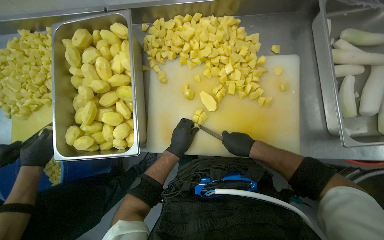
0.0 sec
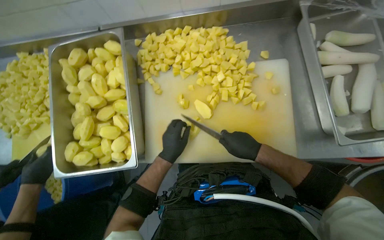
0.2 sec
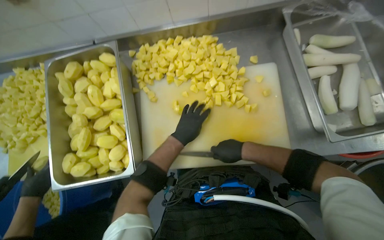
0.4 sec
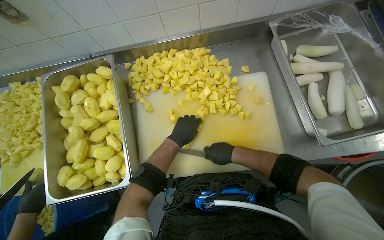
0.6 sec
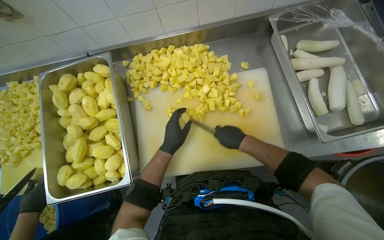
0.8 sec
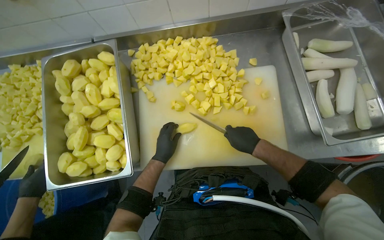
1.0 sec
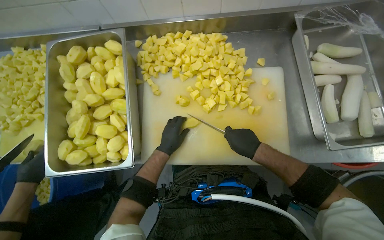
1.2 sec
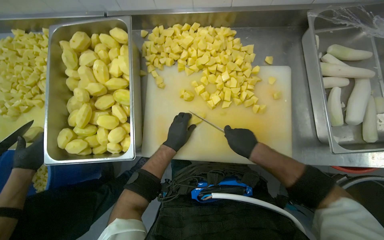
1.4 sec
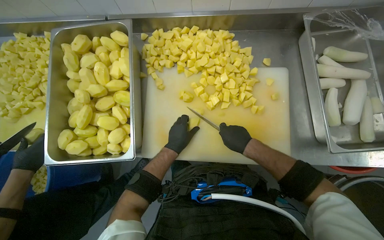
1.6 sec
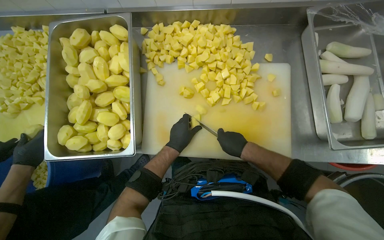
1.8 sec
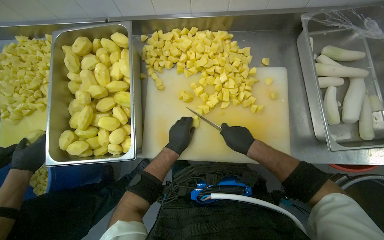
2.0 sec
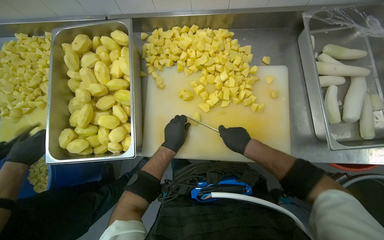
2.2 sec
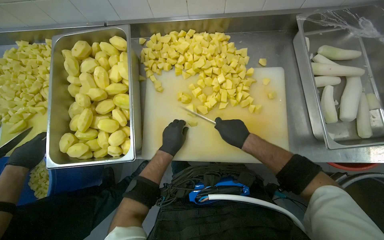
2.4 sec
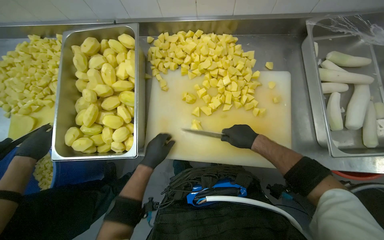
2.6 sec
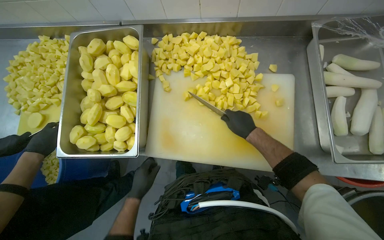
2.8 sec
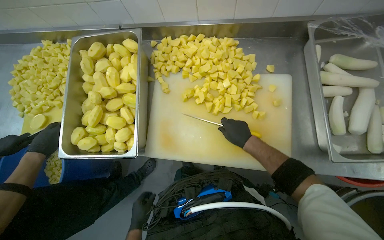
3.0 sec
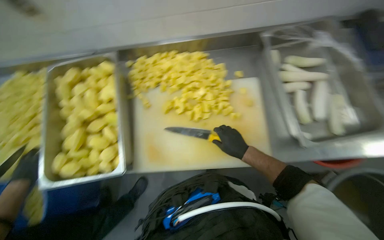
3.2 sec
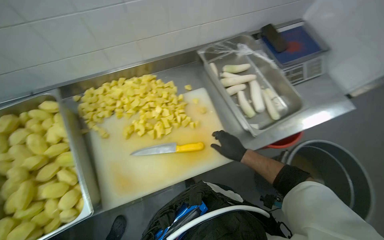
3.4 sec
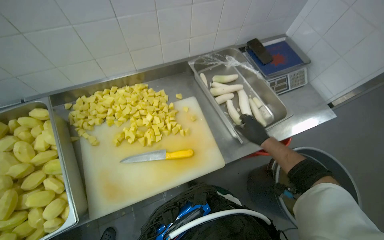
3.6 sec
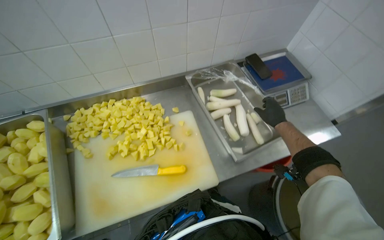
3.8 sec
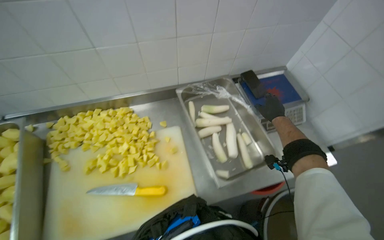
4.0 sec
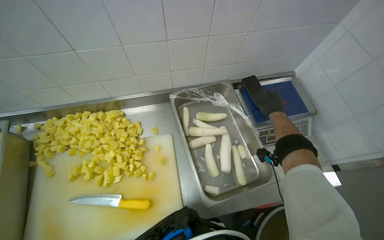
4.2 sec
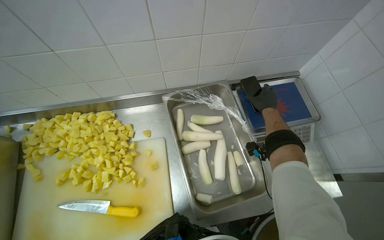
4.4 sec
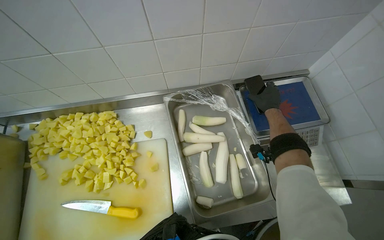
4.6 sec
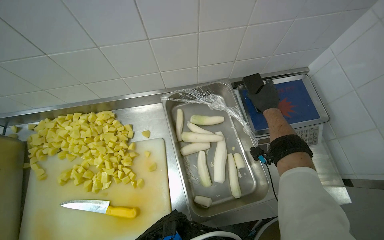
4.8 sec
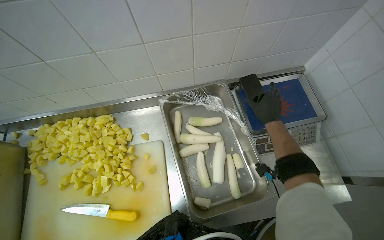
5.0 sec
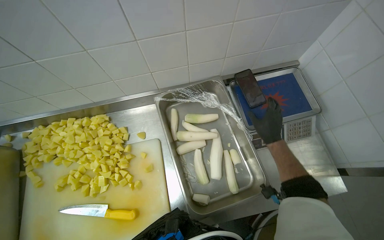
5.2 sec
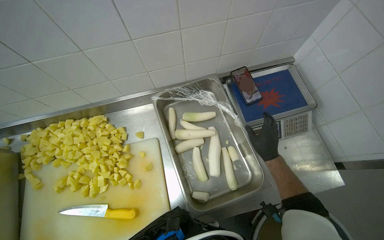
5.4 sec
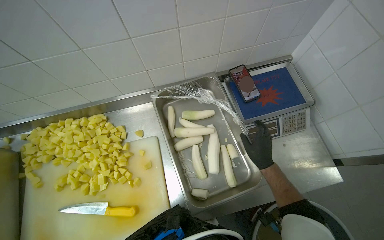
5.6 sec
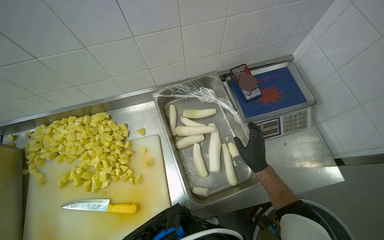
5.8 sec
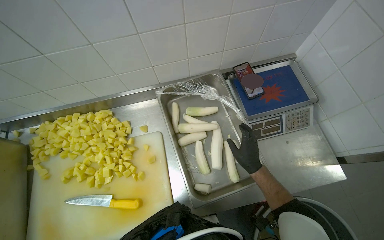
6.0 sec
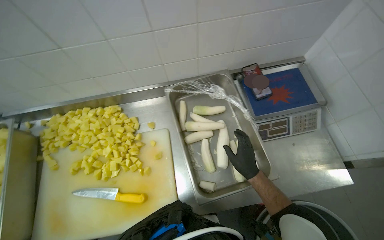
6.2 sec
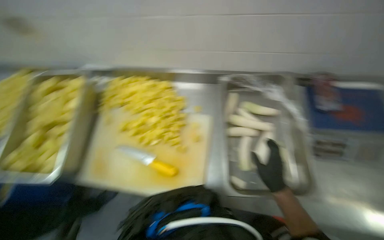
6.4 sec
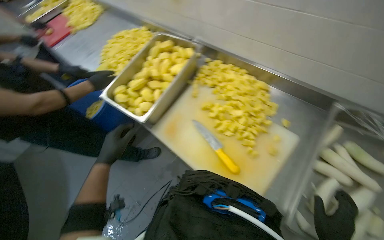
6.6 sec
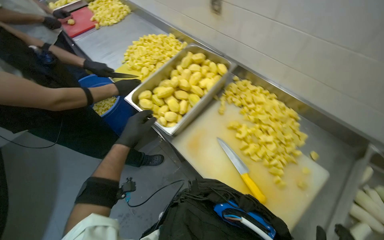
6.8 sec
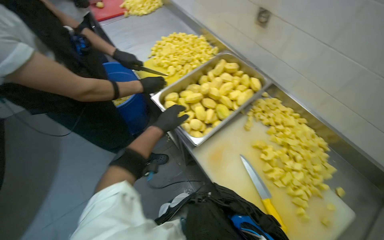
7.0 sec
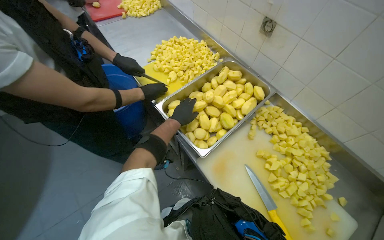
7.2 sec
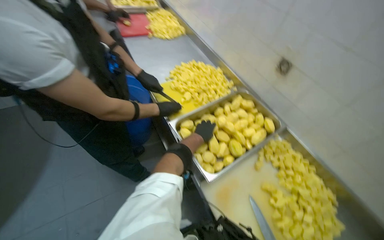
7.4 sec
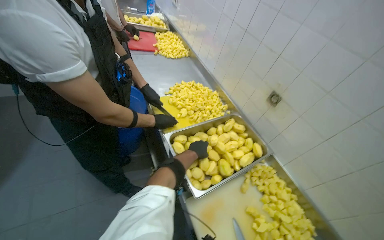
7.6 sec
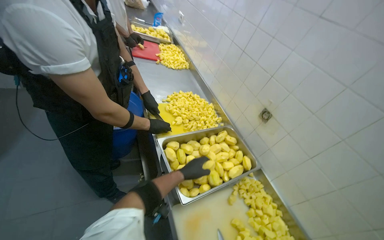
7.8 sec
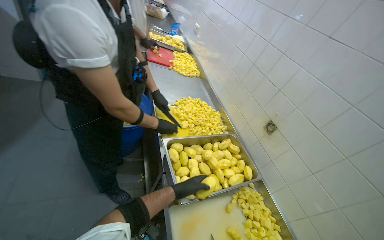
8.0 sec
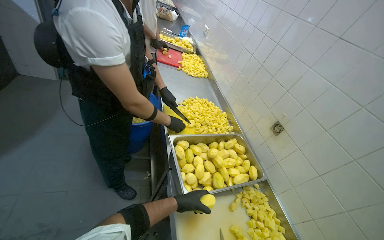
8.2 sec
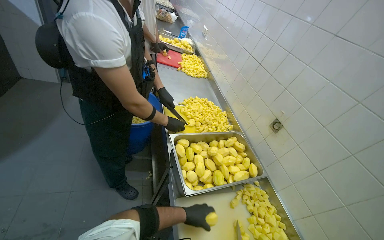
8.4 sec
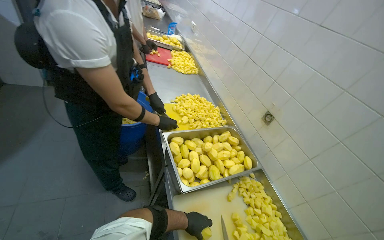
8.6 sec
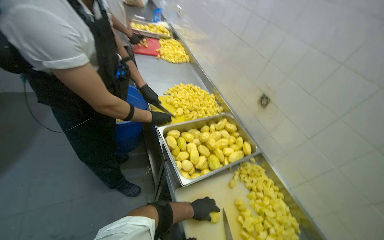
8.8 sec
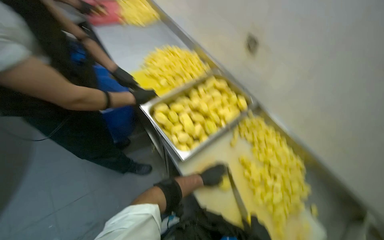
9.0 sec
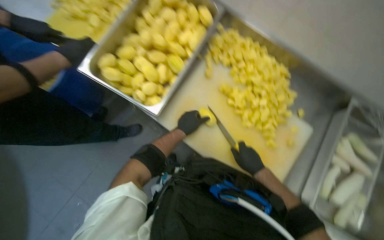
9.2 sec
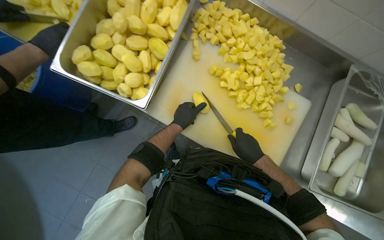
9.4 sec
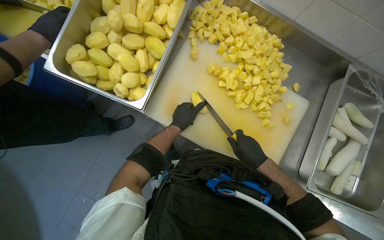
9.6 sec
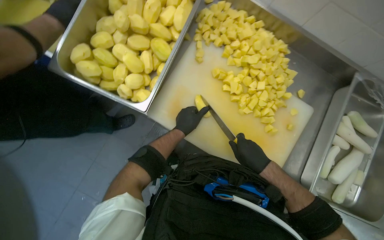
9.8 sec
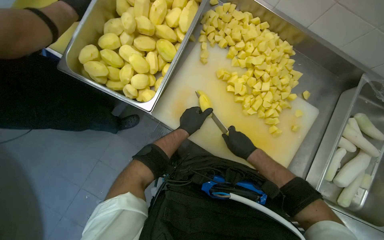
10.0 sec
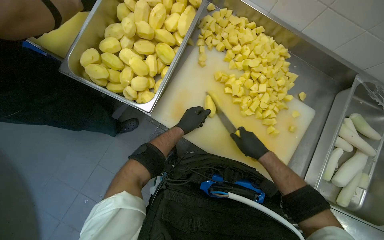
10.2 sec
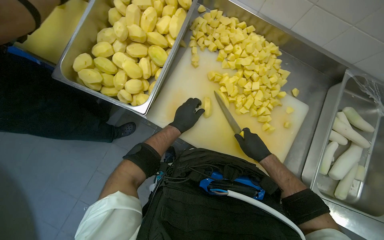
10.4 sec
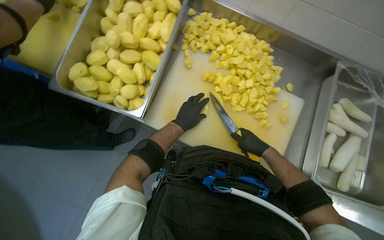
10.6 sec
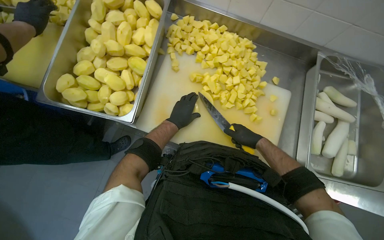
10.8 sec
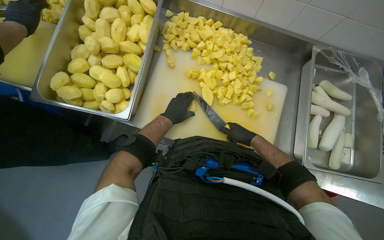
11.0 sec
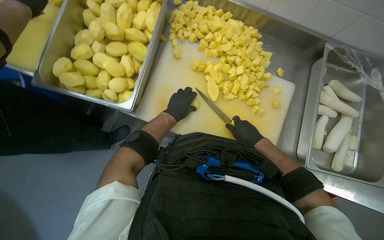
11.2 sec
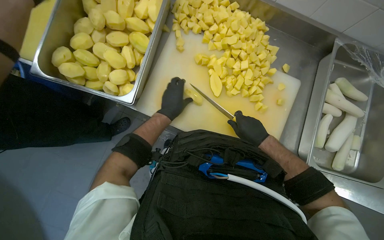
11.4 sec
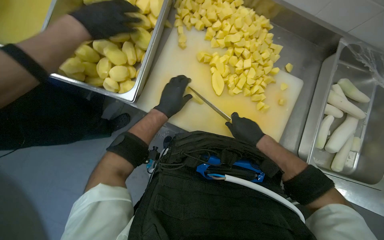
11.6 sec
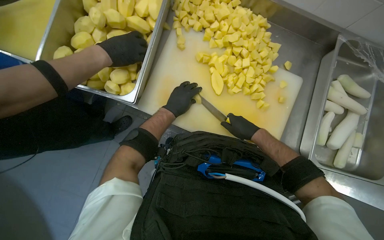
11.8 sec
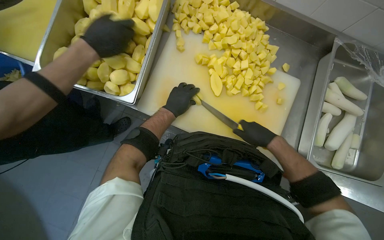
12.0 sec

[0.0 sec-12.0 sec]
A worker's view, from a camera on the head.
Job: preparing food.
The whole recording: Cutting potatoes into pieces. The worker cuts peeled potatoes into smaller pieces on a white cutting board.
1.6 sec to 3.0 sec: The left hand goes some 30 cm down the picture.
3.0 sec to 4.4 sec: The camera travels about 40 cm. The wearer's head swings some 15 degrees to the right. The view tips upward by roughly 15 degrees.
4.4 sec to 6.0 sec: The right hand goes some 25 cm down the picture.
6.0 sec to 7.6 sec: The head travels roughly 70 cm. The head turns to the left by some 85 degrees. The view tilts roughly 10 degrees upward.
9.0 sec to 10.4 sec: The wearer looks about 30 degrees further downward. Everything in view rotates about 30 degrees counterclockwise.
10.4 sec to 12.0 sec: The hands make small movements and keep their place.

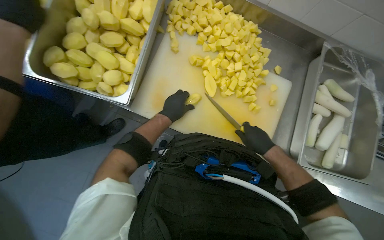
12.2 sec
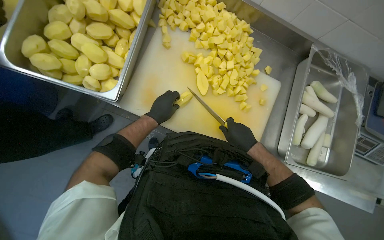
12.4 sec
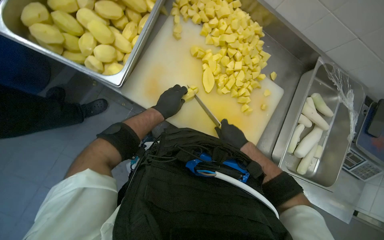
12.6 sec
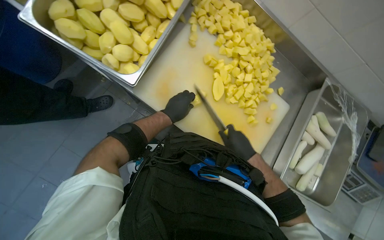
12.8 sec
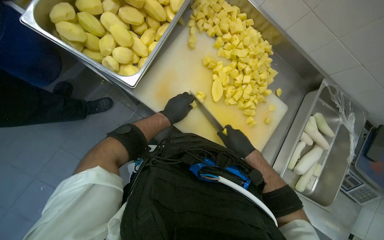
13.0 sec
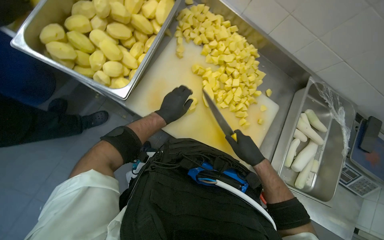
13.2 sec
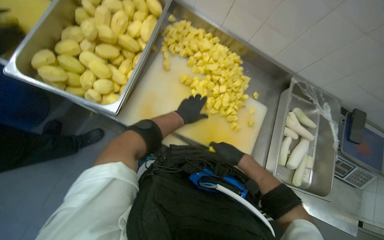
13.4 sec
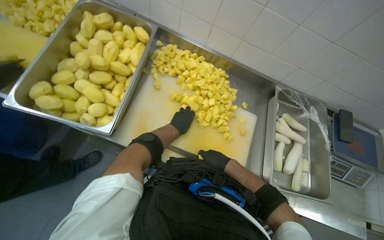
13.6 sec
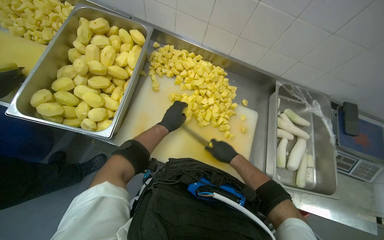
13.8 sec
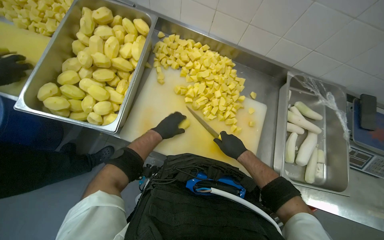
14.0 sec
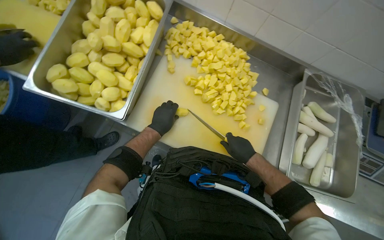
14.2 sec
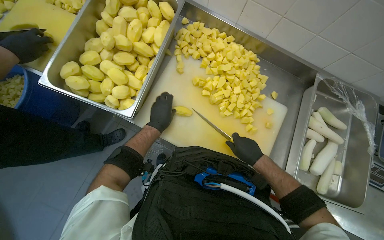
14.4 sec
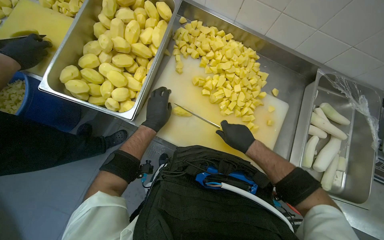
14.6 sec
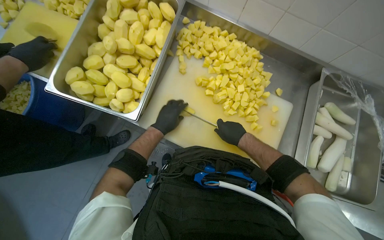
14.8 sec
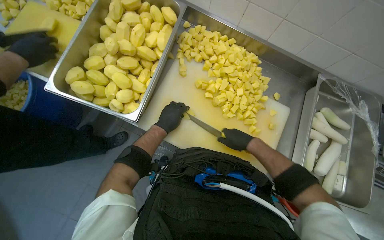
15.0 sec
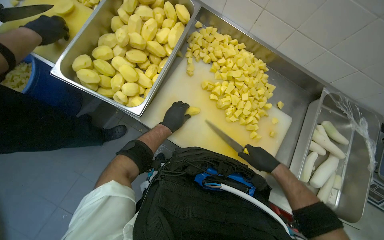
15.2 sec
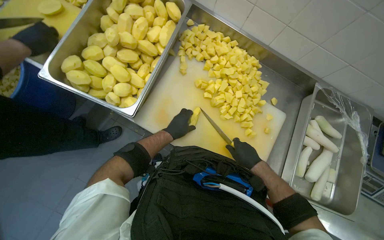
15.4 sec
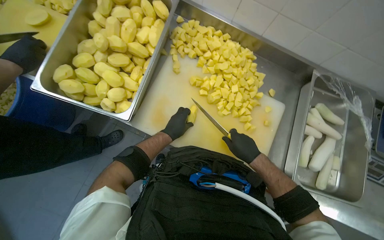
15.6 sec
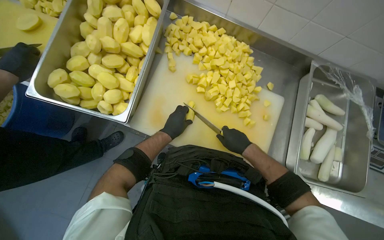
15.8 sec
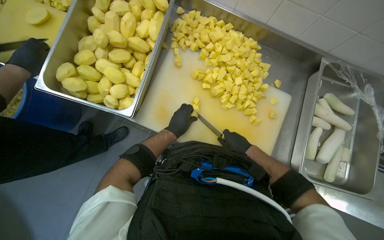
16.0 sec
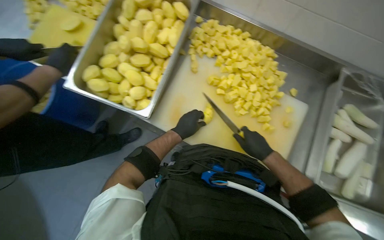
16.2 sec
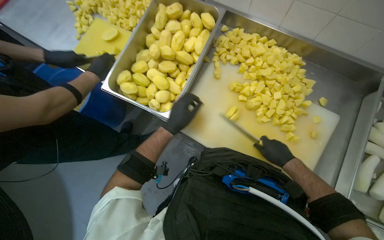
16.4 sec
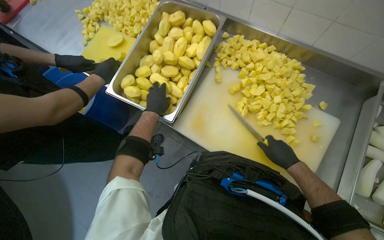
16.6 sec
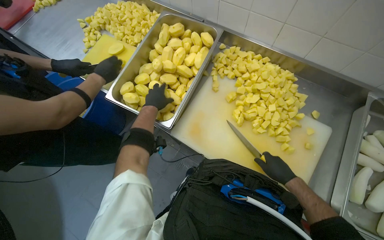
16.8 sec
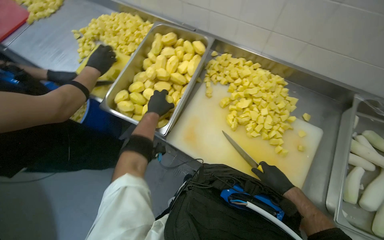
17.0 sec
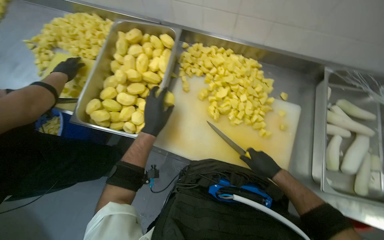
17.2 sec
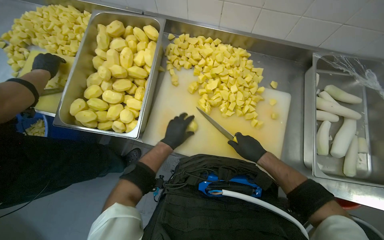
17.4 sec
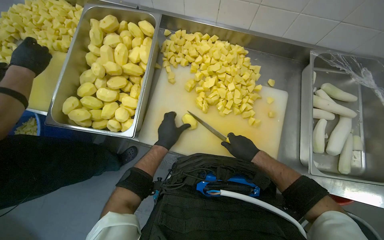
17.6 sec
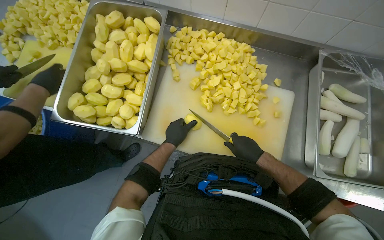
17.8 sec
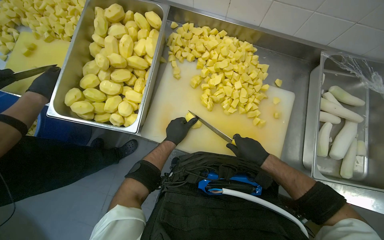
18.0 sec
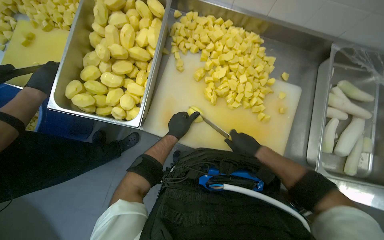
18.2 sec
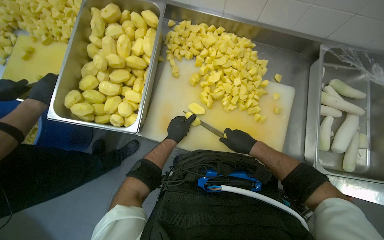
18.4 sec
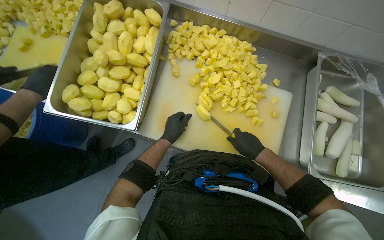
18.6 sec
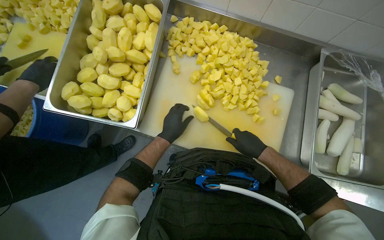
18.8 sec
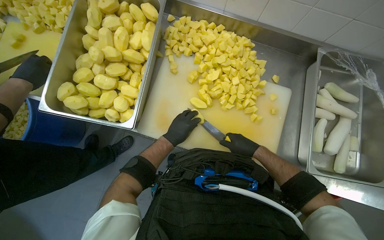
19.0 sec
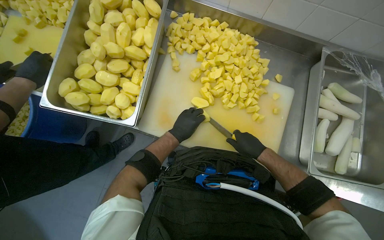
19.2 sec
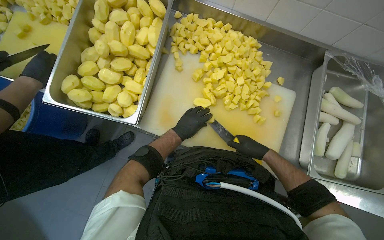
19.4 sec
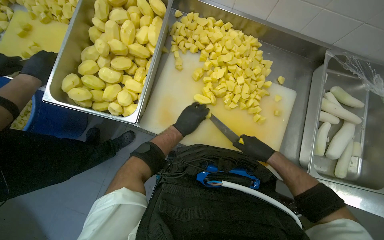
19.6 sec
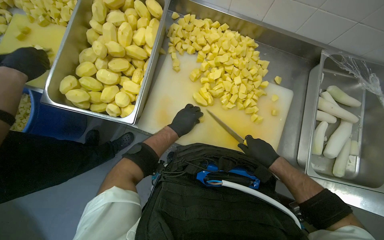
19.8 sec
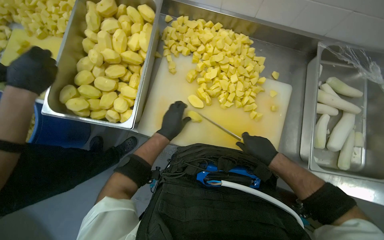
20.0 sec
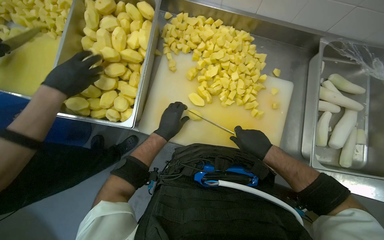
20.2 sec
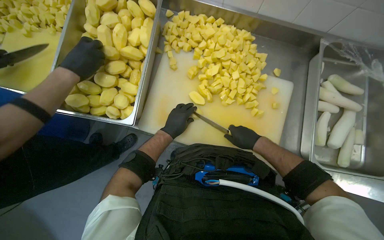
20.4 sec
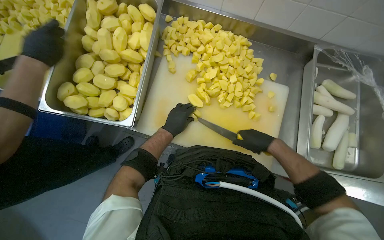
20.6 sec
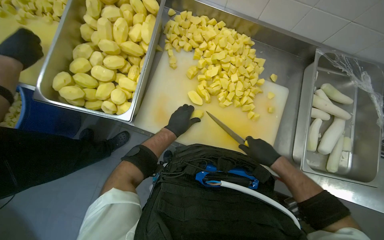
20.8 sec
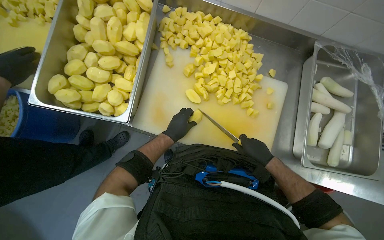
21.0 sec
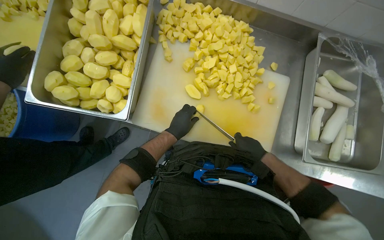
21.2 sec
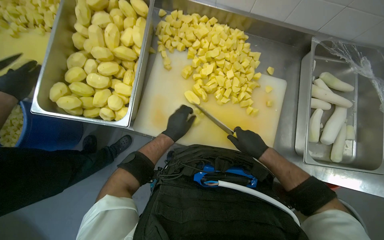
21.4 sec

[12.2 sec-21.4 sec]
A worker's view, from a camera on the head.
Job: preparing food.
The whole recording: Cutting potatoes into pieces. The worker cuts peeled potatoes into smaller pieces on a white cutting board.
15.2 sec to 16.8 sec: The left hand is displaced to the left and up the picture by about 20 cm.
16.8 sec to 18.4 sec: The left hand shifts approximately 25 cm to the right and down the picture.
19.8 sec to 21.4 sec: The hands make small movements and keep their place.
